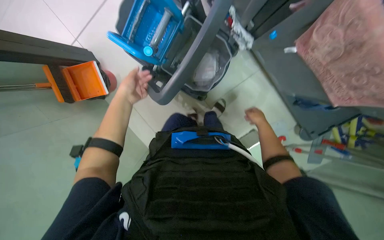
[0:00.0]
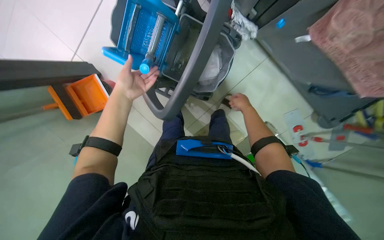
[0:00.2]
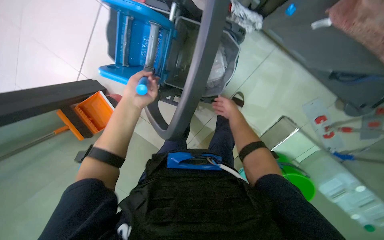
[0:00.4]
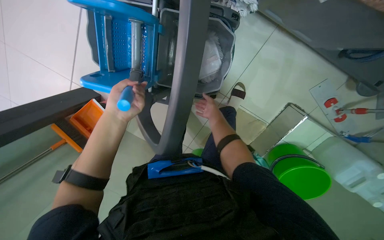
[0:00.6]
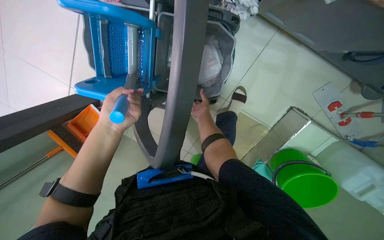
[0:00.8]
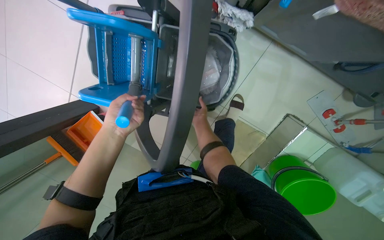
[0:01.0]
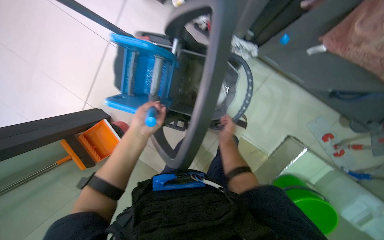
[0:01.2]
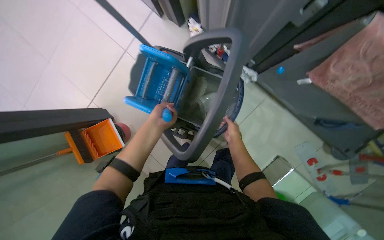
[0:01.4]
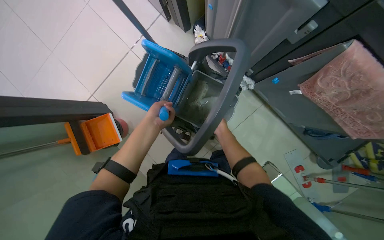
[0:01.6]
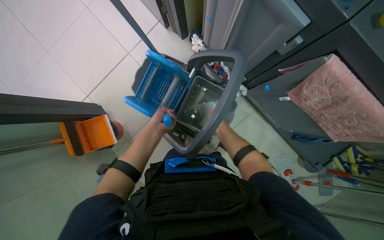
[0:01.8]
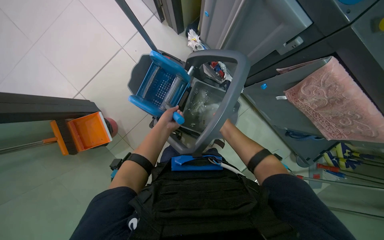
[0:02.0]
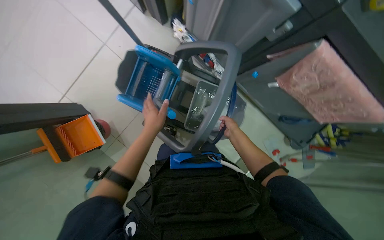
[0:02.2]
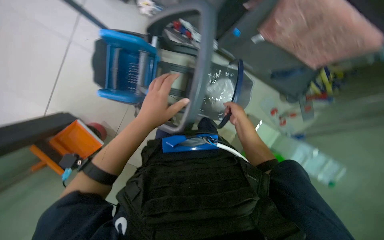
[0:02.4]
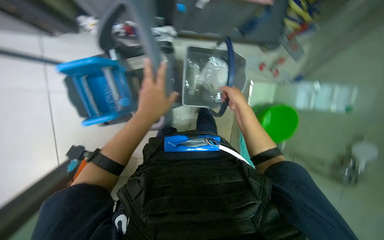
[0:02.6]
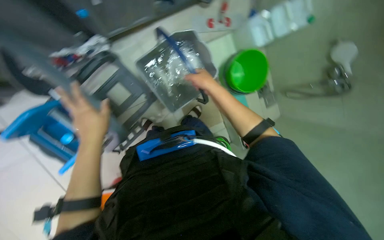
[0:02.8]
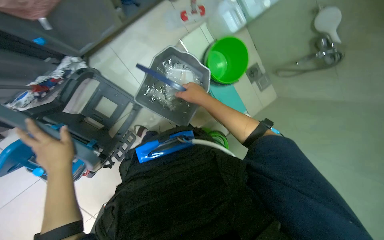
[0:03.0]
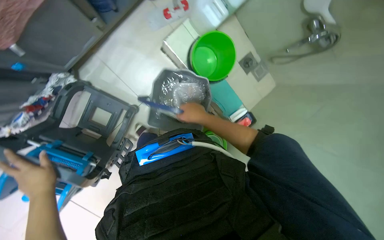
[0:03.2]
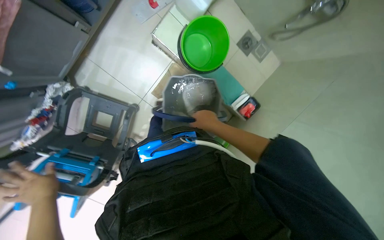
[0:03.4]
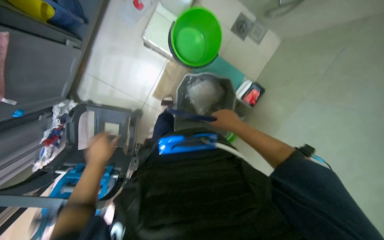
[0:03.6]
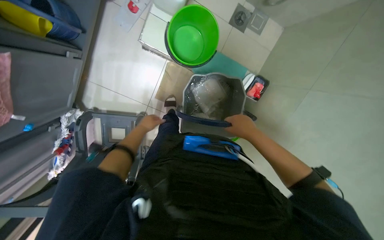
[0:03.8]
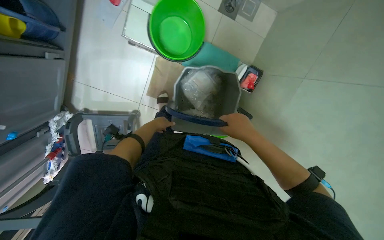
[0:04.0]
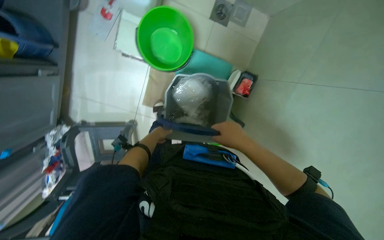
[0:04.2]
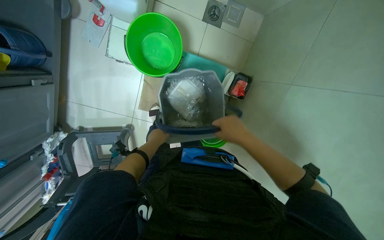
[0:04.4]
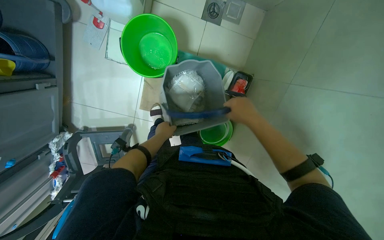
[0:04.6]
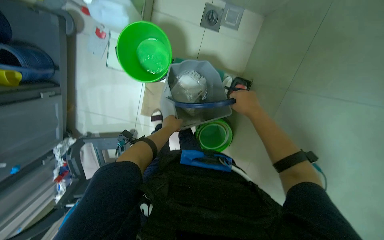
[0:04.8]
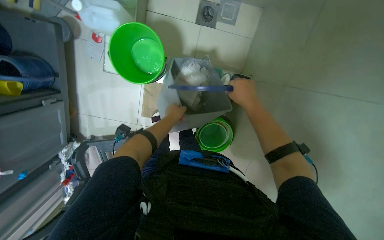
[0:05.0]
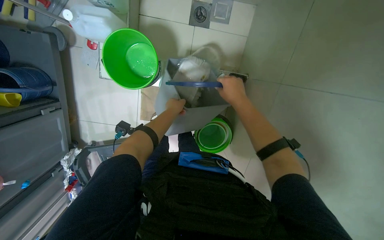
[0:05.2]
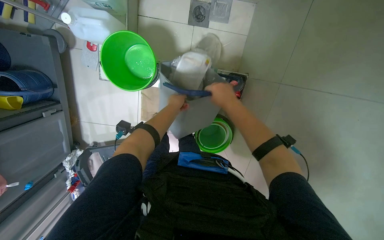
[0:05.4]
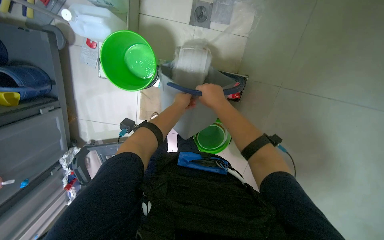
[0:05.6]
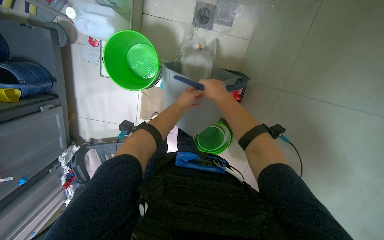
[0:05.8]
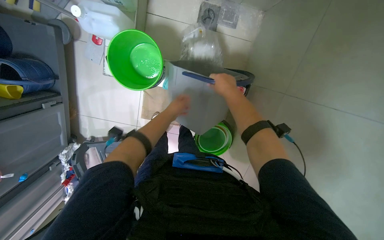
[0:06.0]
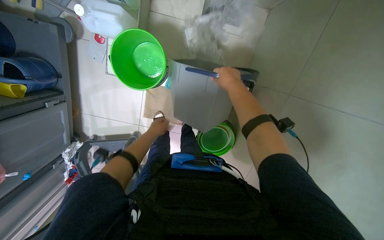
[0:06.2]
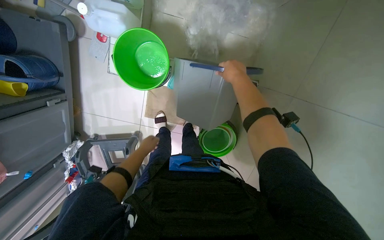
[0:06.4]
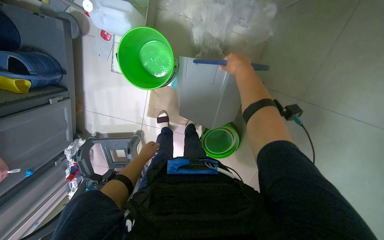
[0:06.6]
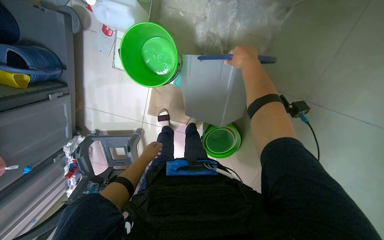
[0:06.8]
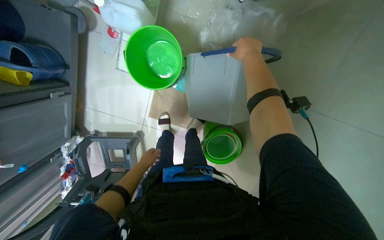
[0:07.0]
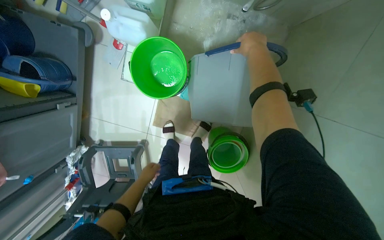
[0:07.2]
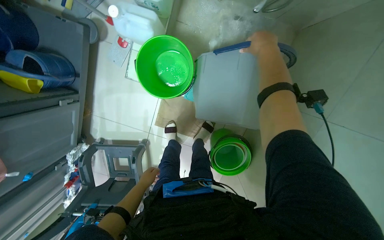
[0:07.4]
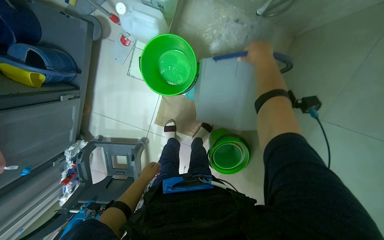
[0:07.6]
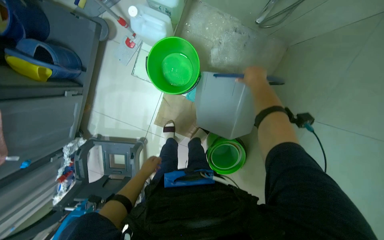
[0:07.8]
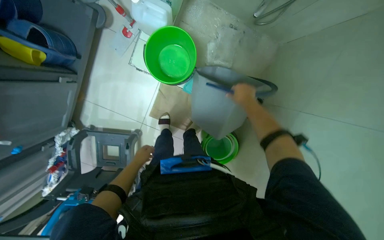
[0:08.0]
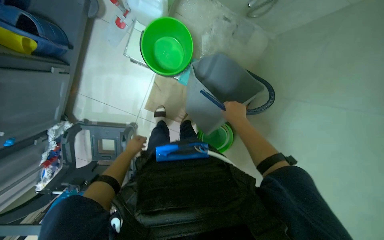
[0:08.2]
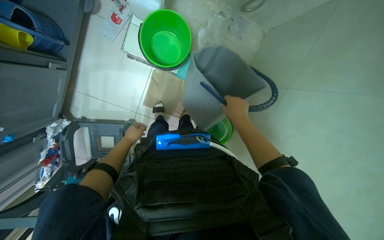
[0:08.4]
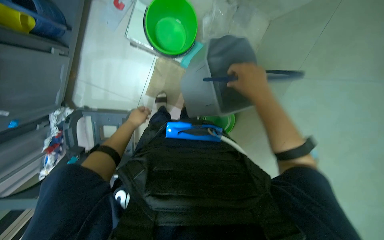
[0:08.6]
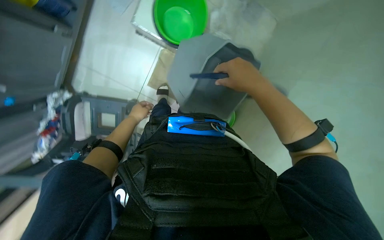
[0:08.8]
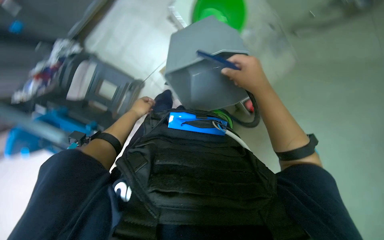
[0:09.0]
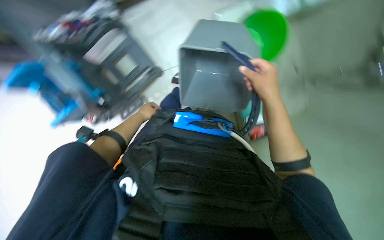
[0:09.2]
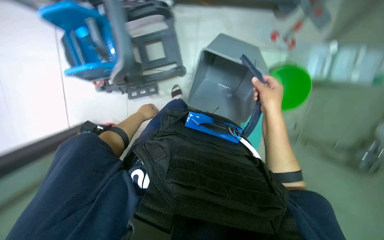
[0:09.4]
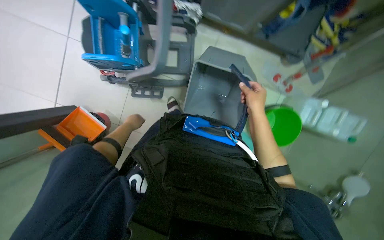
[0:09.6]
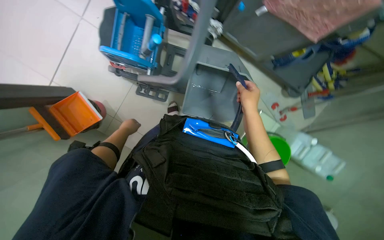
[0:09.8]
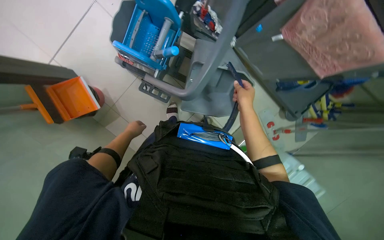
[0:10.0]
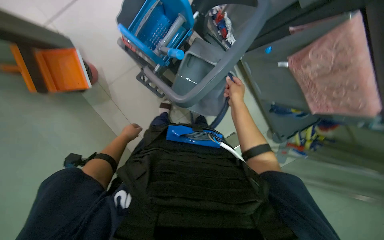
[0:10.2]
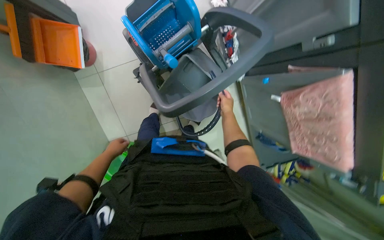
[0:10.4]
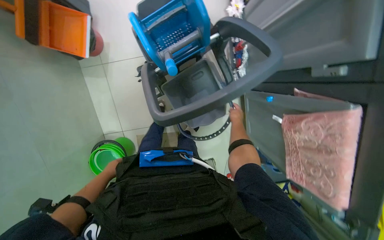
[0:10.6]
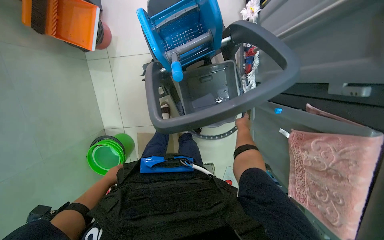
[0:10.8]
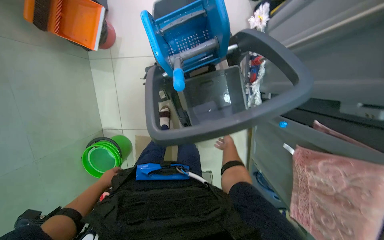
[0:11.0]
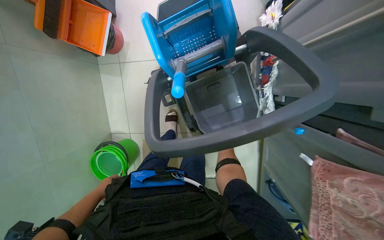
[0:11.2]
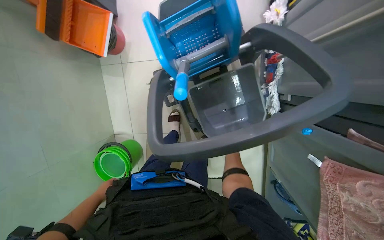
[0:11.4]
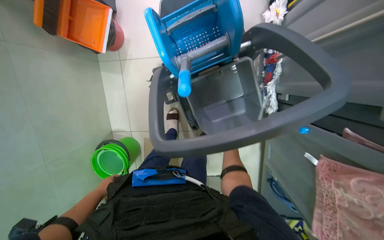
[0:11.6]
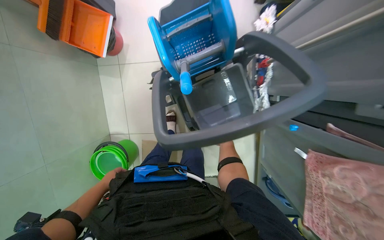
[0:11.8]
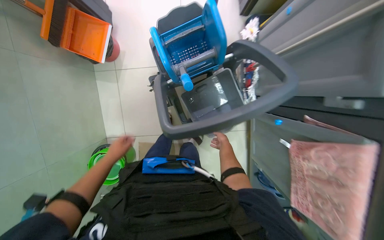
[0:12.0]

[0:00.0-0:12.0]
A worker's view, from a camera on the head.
Job: preparing cleaning supplies.
The whole recording: Preparing cleaning supplies. The worker gathers cleaning cloths, fills a bucket with water and cleaning solutions, and prepares the mop.
0.0 to 1.6 s: The wearer looks roughly 15 degrees further upward. The right hand heads to the left, covering some 25 cm.
1.6 to 3.0 s: The camera pitches downward, by about 15 degrees. Everything in view rotates approximately 85 degrees counterclockwise.
3.0 to 4.4 s: The camera travels some 40 cm. The camera is aimed approximately 15 degrees further to the left. The camera pitches downward, by about 15 degrees. The scene turns some 35 degrees counterclockwise in the picture.
4.4 to 6.0 s: The right hand travels up the picture by roughly 25 cm; the left hand travels up the picture, to the right and nearer to the camera by some 30 cm.
6.0 to 7.6 s: The right hand goes approximately 20 cm up the picture, while the left hand shifts some 35 cm to the left and down the picture.
7.6 to 9.0 s: The view swings approximately 15 degrees to the right. The scene rotates clockwise by approximately 25 degrees.
9.0 to 10.4 s: The view pans to the right by approximately 20 degrees. The scene rotates clockwise by approximately 90 degrees.
10.4 to 12.0 s: The left hand moves some 15 cm down the picture and comes back. The right hand goes approximately 10 cm farther from the camera.

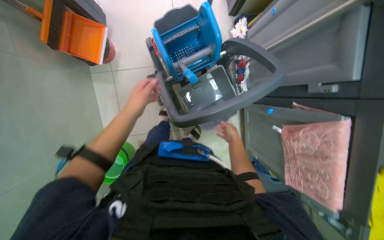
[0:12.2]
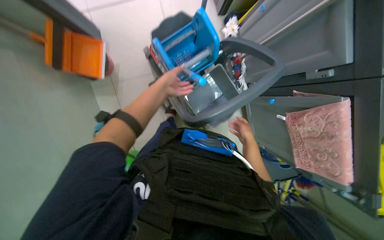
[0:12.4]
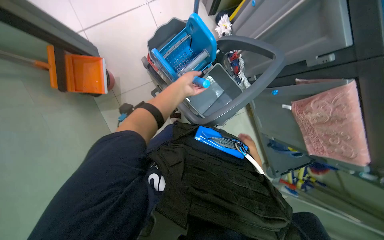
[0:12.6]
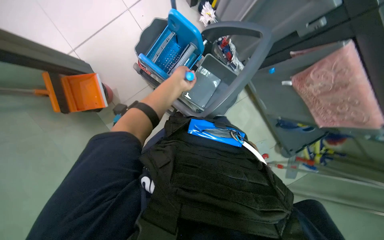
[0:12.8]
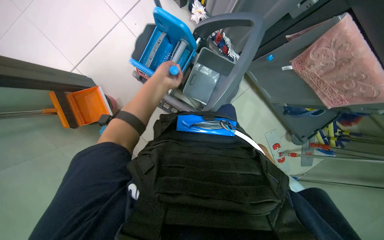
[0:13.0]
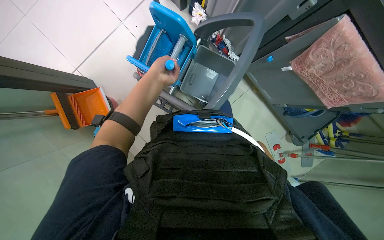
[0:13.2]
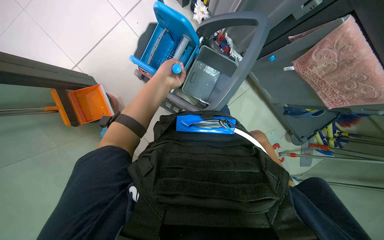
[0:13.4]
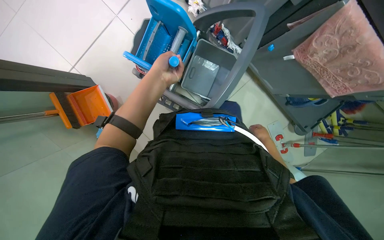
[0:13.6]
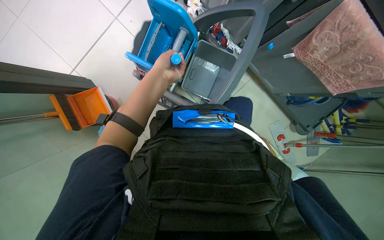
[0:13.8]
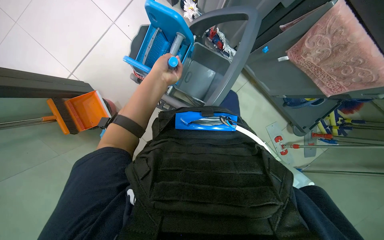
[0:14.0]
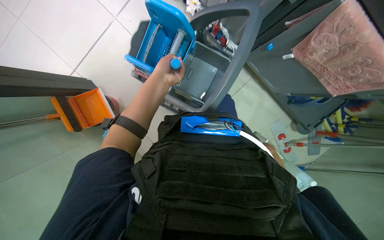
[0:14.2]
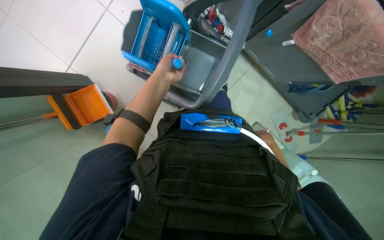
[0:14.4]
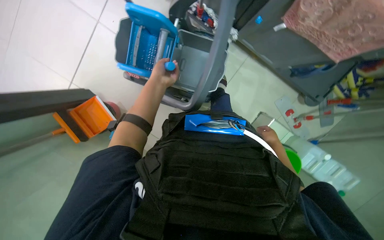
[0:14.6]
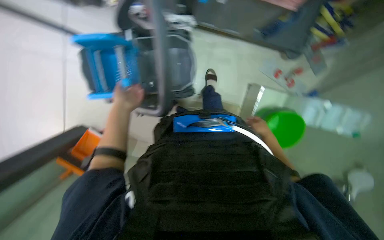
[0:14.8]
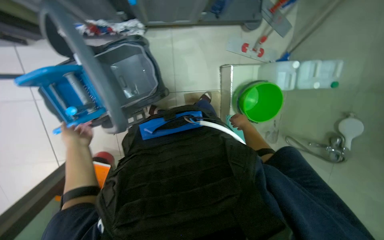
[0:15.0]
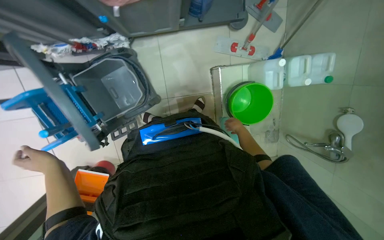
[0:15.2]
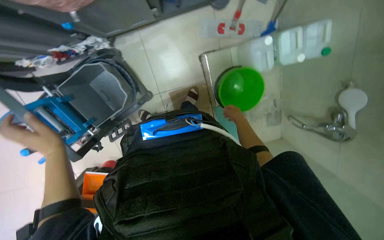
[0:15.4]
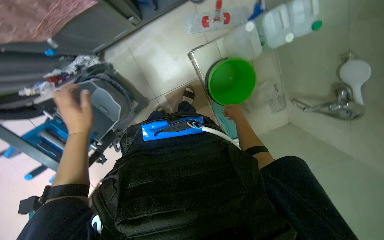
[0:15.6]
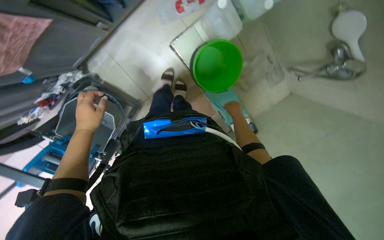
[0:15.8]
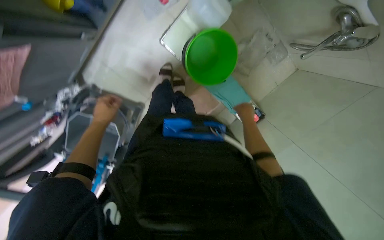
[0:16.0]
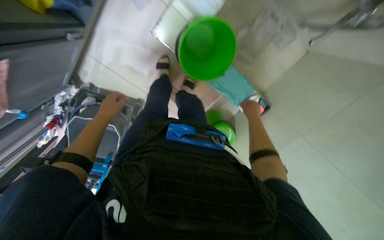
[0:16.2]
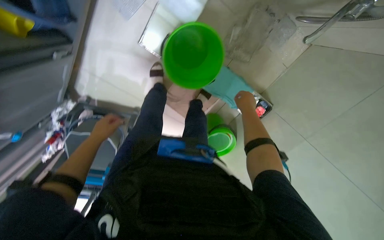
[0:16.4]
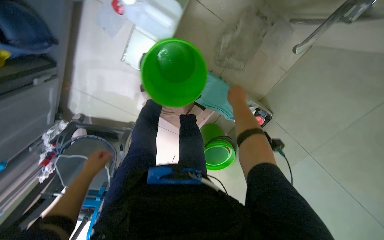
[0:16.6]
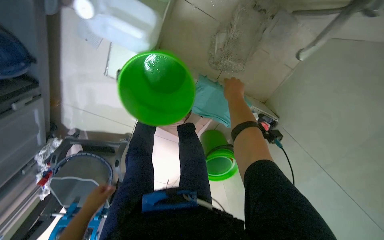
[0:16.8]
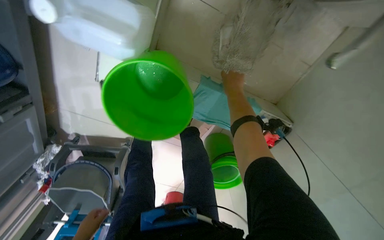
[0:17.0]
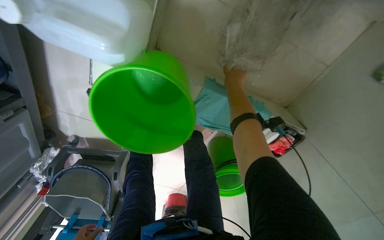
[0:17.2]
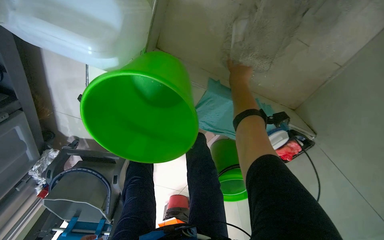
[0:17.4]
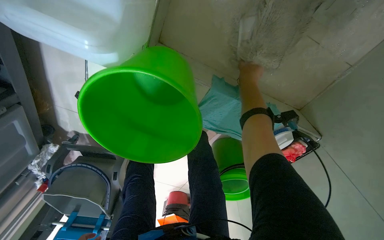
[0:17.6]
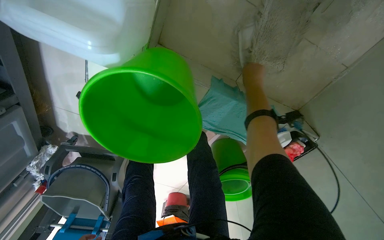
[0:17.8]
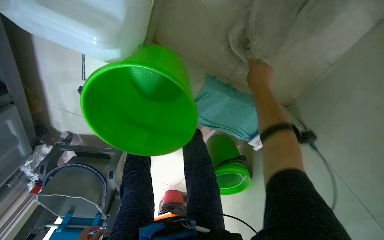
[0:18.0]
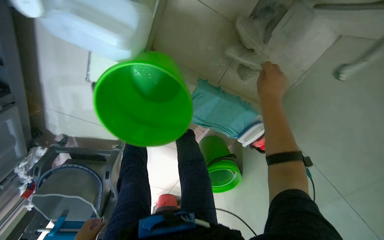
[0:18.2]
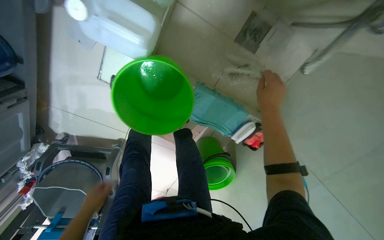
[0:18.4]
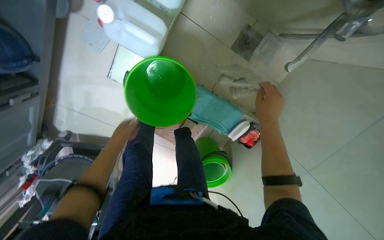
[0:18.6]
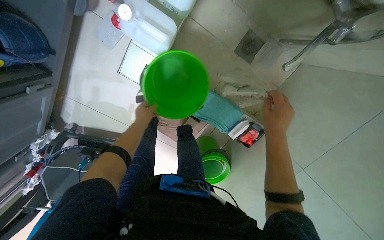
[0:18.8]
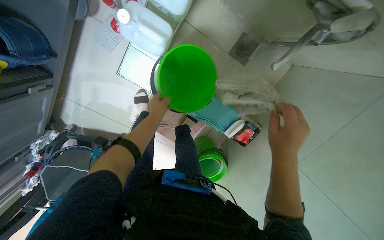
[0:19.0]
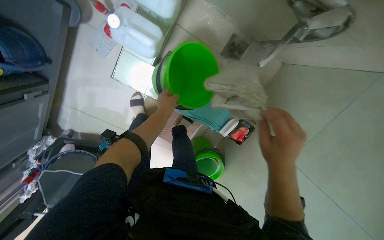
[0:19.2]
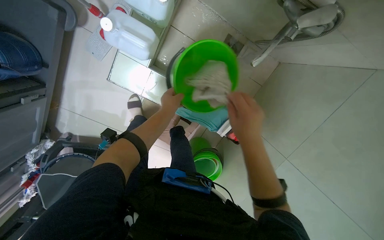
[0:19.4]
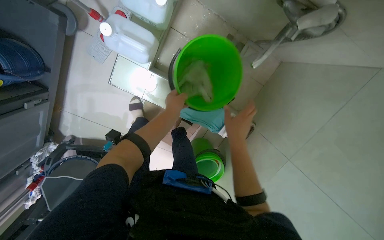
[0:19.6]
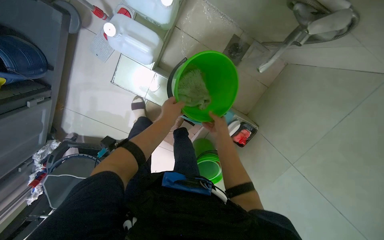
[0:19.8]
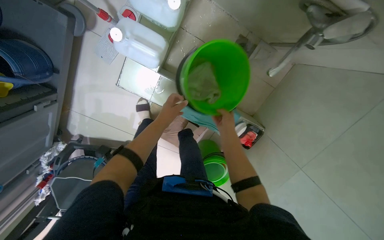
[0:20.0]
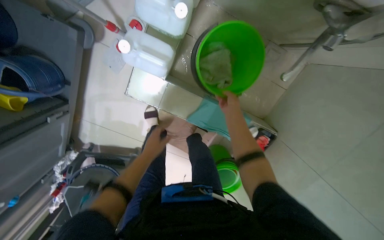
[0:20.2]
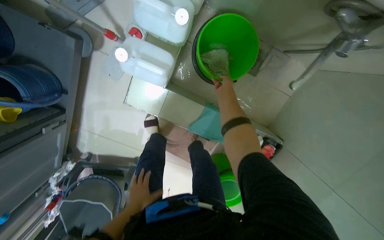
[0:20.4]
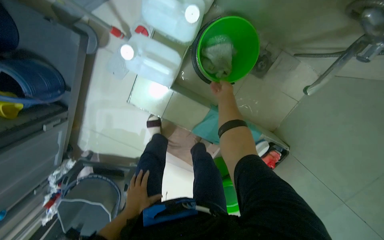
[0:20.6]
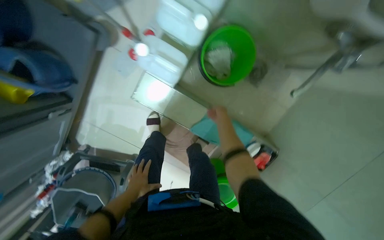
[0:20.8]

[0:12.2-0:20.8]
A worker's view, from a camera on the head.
Job: preparing cleaning supplies.
The whole recording: Preparing cleaning supplies. The worker gathers cleaning cloths, fills a bucket with water and cleaning solutions, and prepares the mop.
12.2 to 13.6 s: The scene rotates counterclockwise by roughly 35 degrees.
13.6 to 15.0 s: The scene turns approximately 50 degrees counterclockwise in the picture.
15.0 to 16.6 s: The camera is carried some 80 cm. The view swings about 25 degrees to the left. The wearer looks some 15 degrees further downward. Everything in view rotates some 50 degrees counterclockwise.
18.0 to 19.4 s: The view tips upward by some 15 degrees. The right hand goes roughly 50 cm nearer to the camera and down the picture.
19.4 to 20.8 s: The left hand goes roughly 35 cm to the left, down the picture and farther from the camera. Meanwhile the right hand shifts approximately 40 cm farther from the camera and up the picture.
